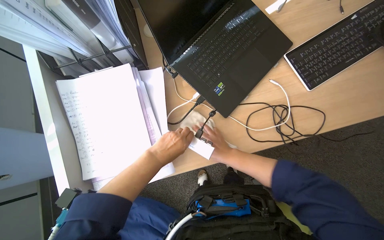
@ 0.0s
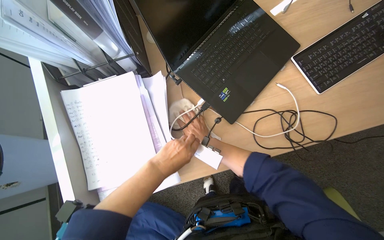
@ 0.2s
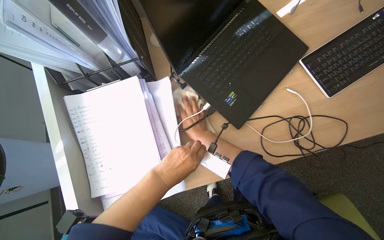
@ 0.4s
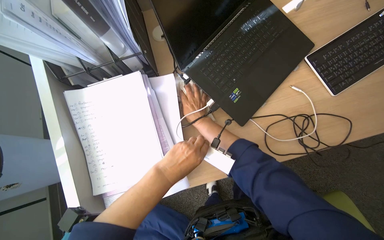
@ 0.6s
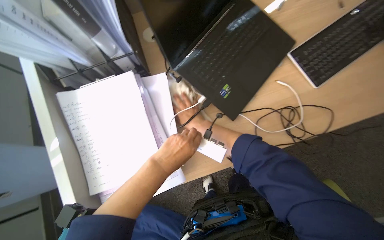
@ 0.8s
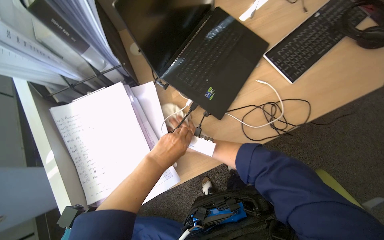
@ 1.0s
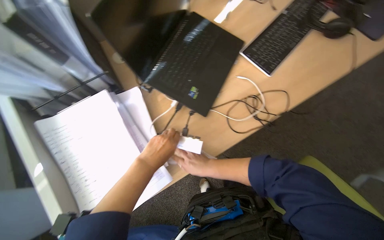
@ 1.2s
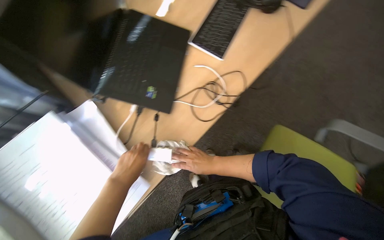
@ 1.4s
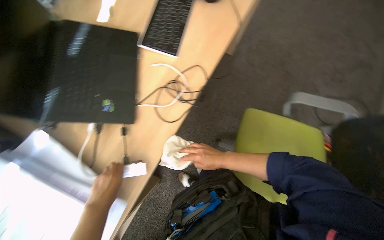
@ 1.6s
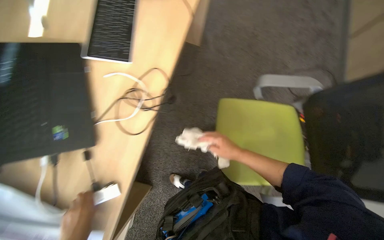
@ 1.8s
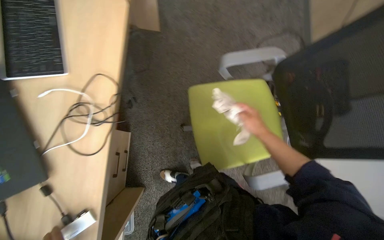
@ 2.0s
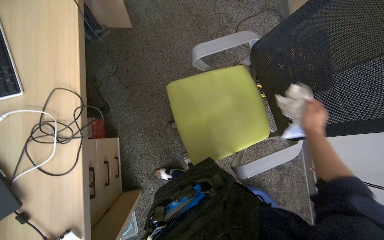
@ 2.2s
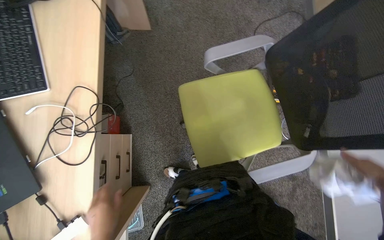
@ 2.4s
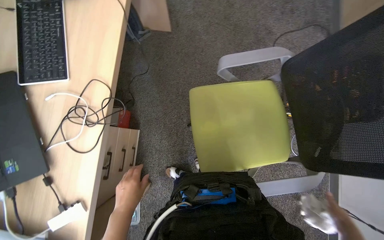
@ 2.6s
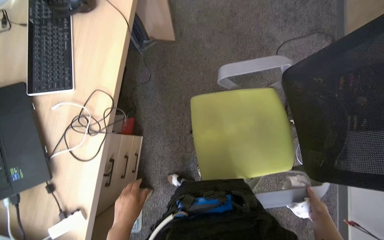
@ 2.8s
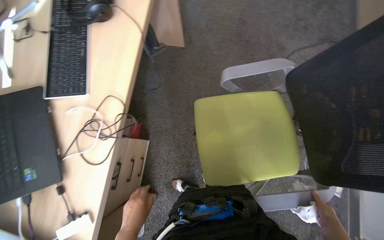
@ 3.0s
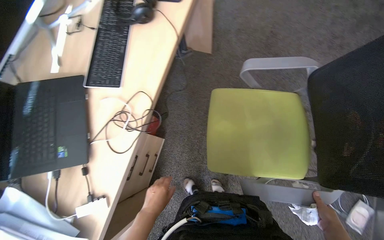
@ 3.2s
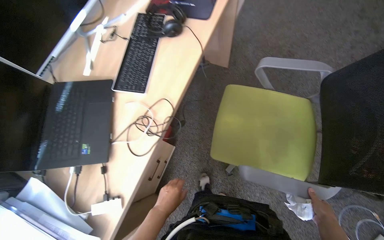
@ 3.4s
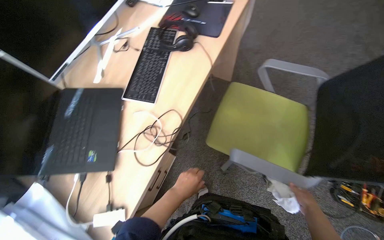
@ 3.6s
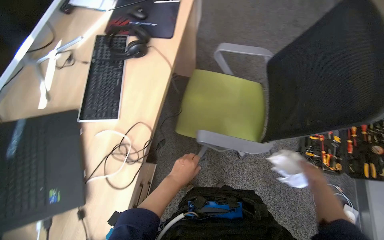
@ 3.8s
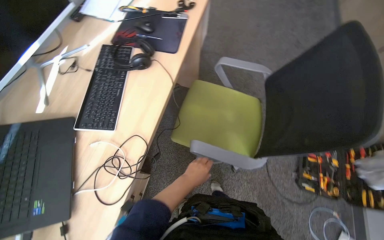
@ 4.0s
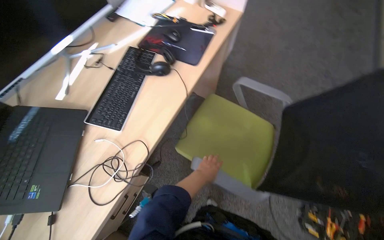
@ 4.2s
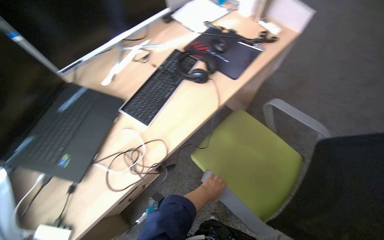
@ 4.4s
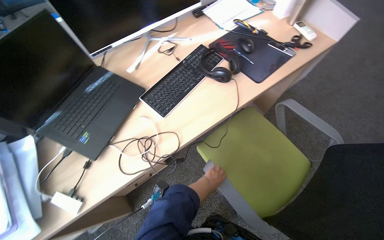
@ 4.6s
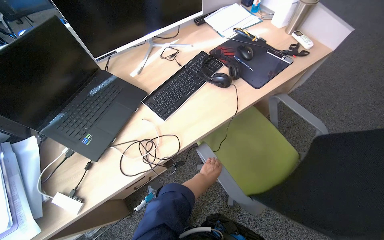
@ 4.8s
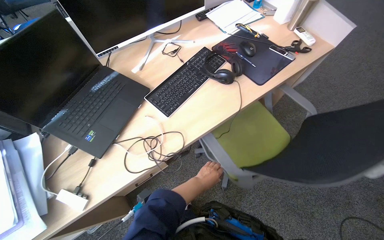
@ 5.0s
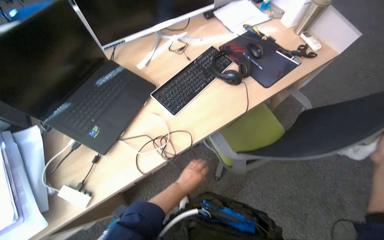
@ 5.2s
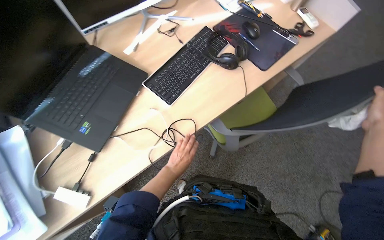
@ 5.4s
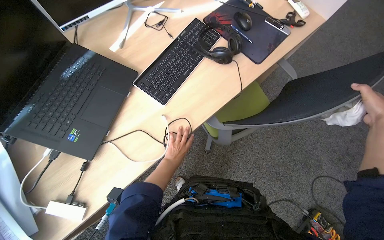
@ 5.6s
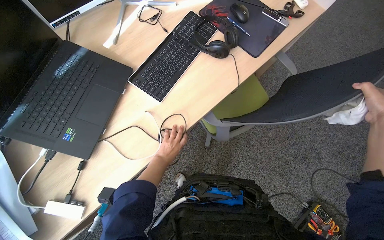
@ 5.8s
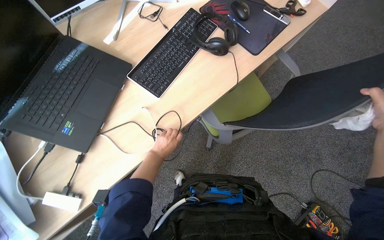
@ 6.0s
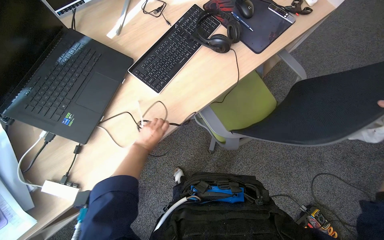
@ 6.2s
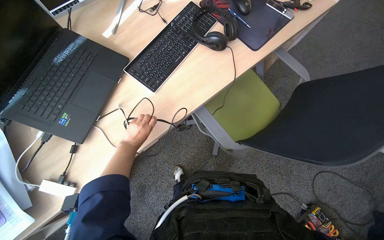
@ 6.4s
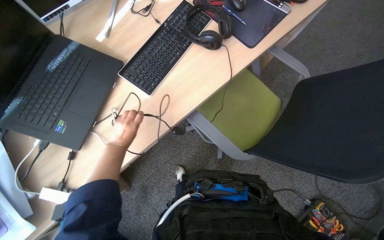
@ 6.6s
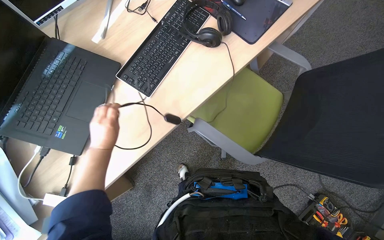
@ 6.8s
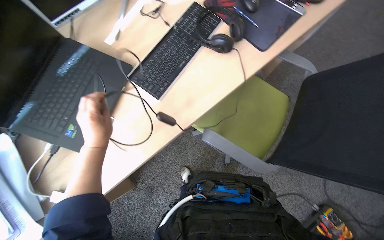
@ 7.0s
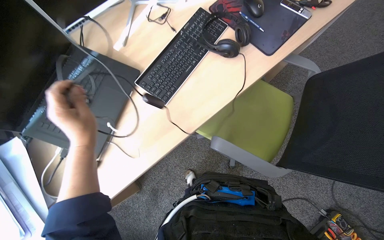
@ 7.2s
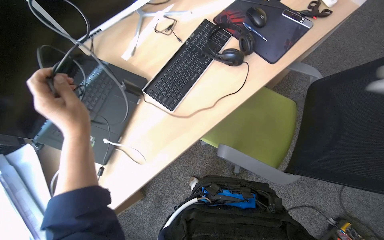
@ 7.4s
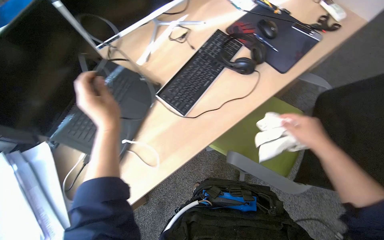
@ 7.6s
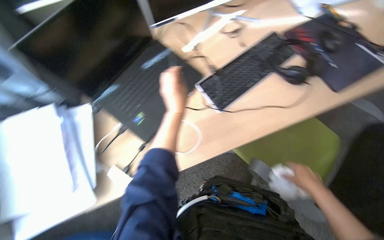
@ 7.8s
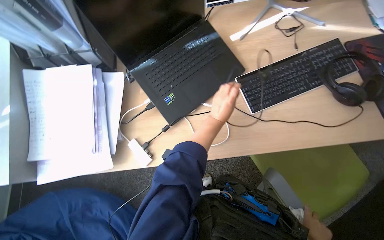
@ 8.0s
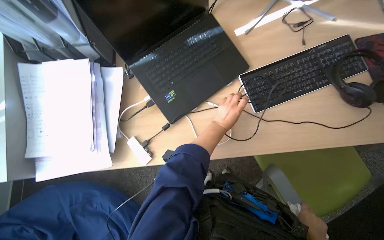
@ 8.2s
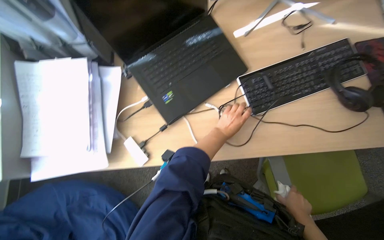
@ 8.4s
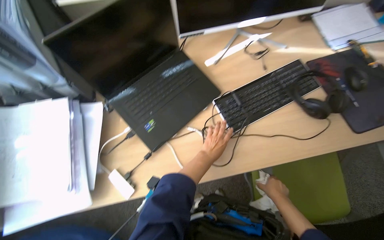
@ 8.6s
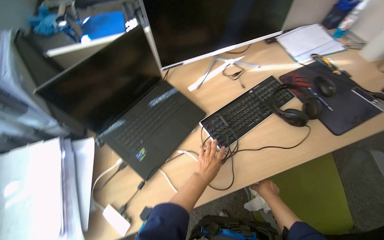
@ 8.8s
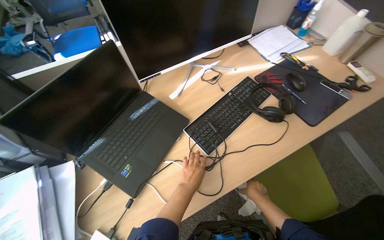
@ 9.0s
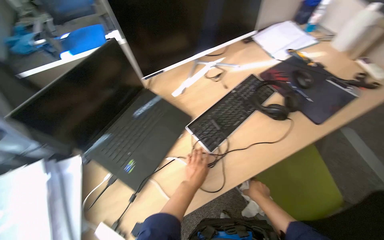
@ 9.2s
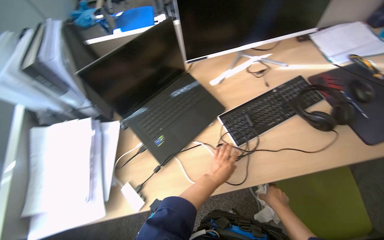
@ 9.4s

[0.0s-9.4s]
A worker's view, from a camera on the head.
Job: wiping surfaces.
The whole recording: Wiping office desk and peripherals. The worker wipes various items on the desk, including the remote, scissors, cup, phone, desk surface, keyboard, mouse, and monitor stand.
0.0s to 1.6s: The wearer's head swings some 45 degrees to the right.
3.2s to 4.8s: The wearer's head swings approximately 35 degrees to the left. The view tilts about 15 degrees upward.
4.8s to 6.2s: The camera pitches downward, by roughly 15 degrees. The left hand is displaced to the left by approximately 25 cm.
6.2s to 7.8s: The wearer's head swings some 20 degrees to the left. The left hand goes roughly 20 cm up the picture and nearer to the camera.
7.8s to 9.4s: The left hand goes about 15 cm down the picture.

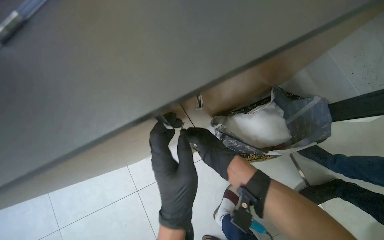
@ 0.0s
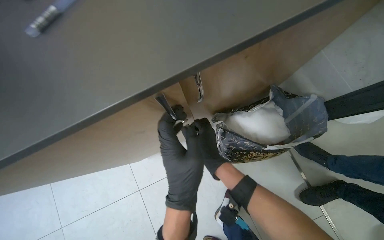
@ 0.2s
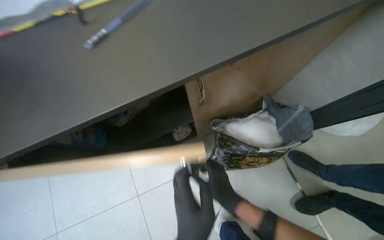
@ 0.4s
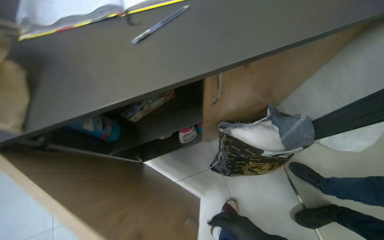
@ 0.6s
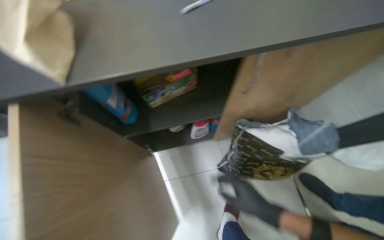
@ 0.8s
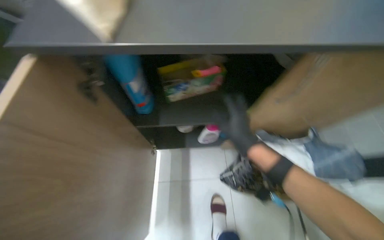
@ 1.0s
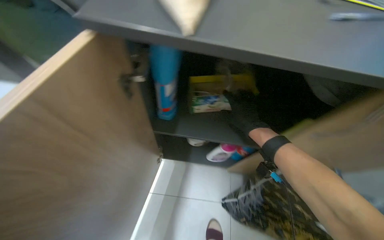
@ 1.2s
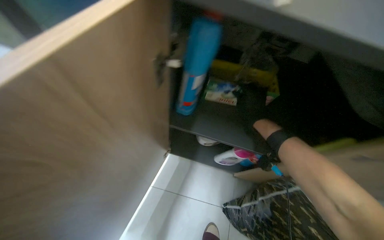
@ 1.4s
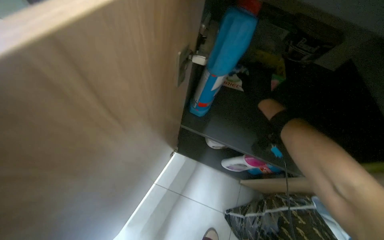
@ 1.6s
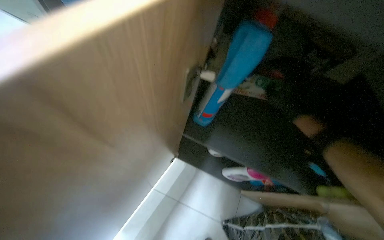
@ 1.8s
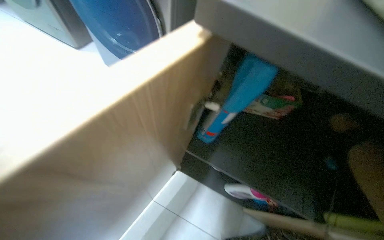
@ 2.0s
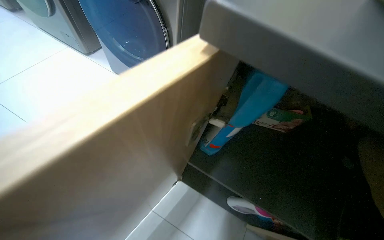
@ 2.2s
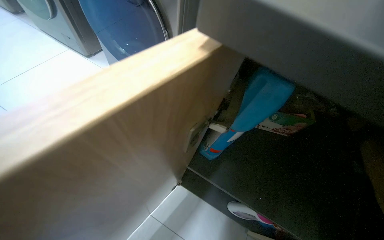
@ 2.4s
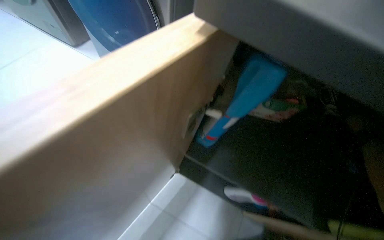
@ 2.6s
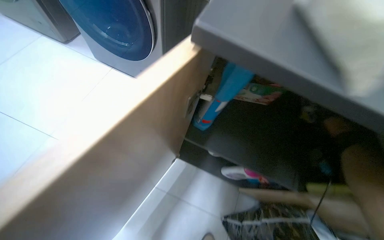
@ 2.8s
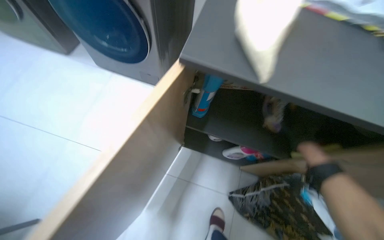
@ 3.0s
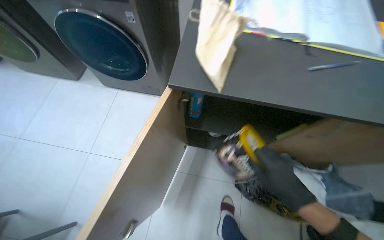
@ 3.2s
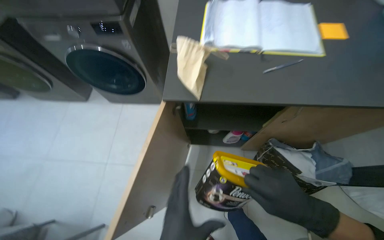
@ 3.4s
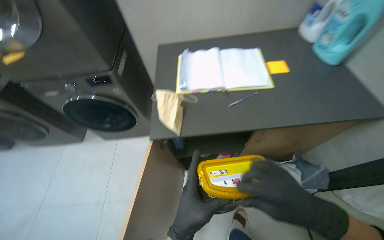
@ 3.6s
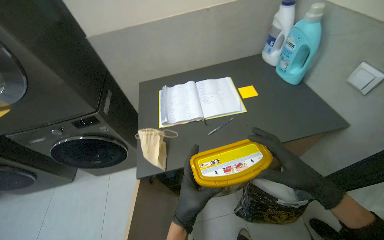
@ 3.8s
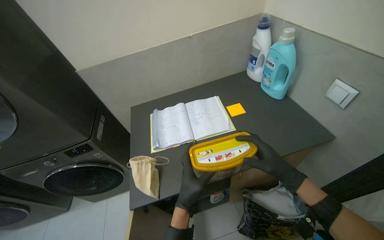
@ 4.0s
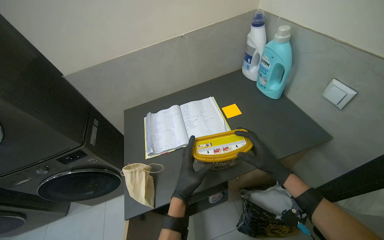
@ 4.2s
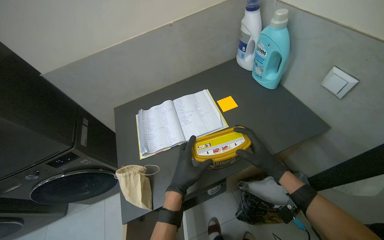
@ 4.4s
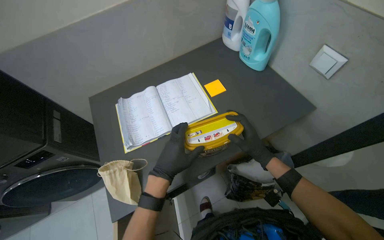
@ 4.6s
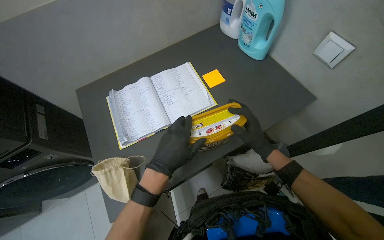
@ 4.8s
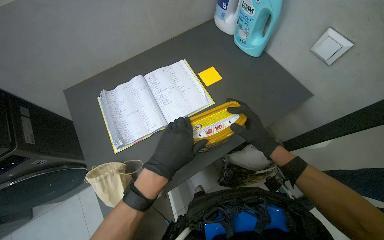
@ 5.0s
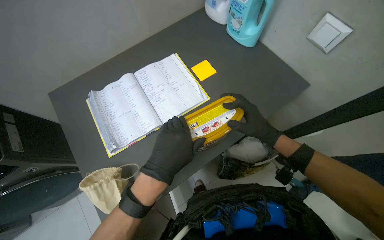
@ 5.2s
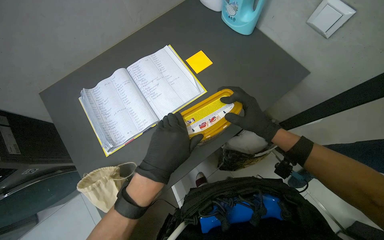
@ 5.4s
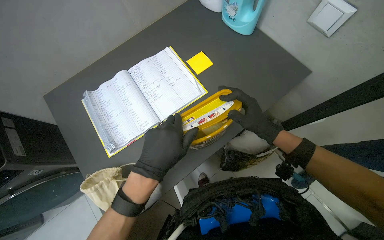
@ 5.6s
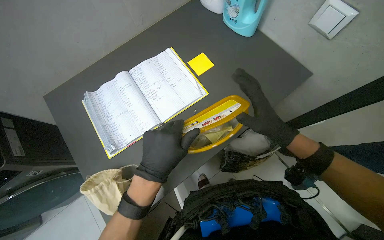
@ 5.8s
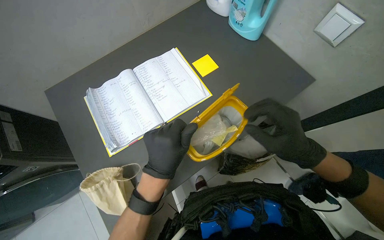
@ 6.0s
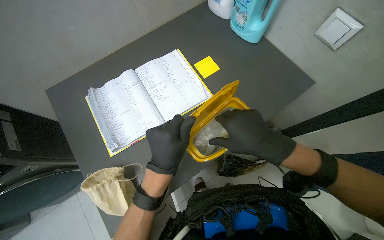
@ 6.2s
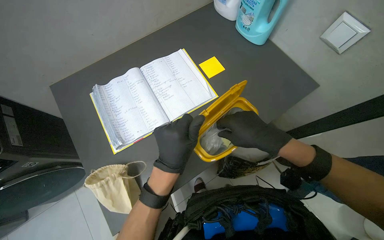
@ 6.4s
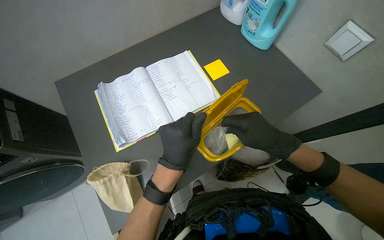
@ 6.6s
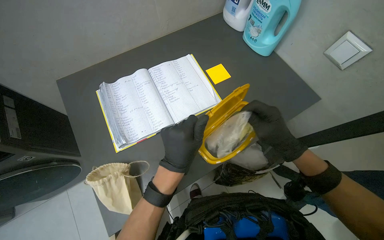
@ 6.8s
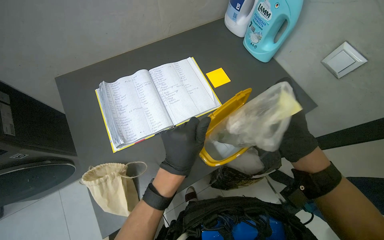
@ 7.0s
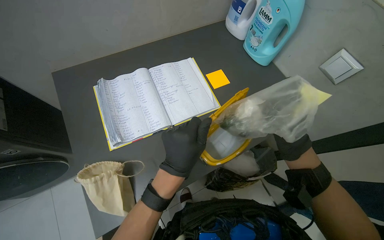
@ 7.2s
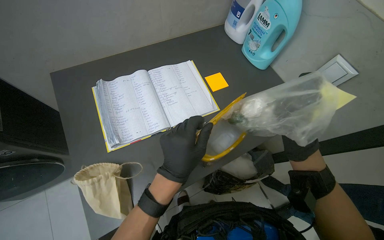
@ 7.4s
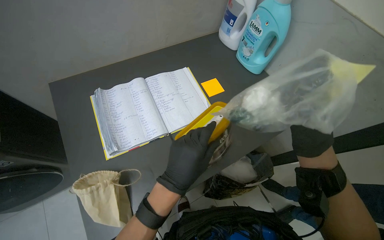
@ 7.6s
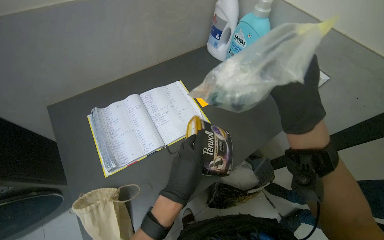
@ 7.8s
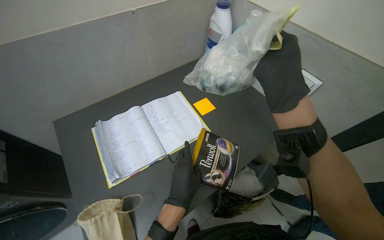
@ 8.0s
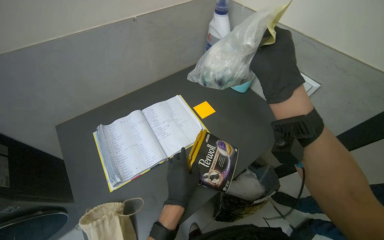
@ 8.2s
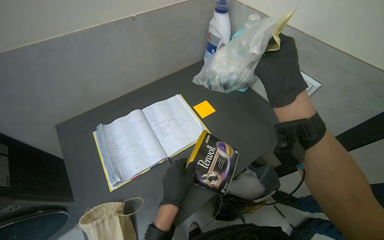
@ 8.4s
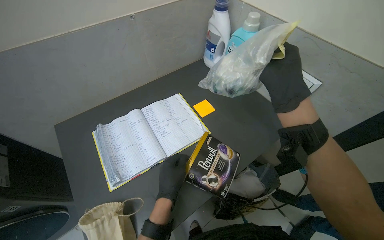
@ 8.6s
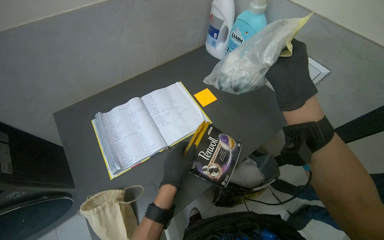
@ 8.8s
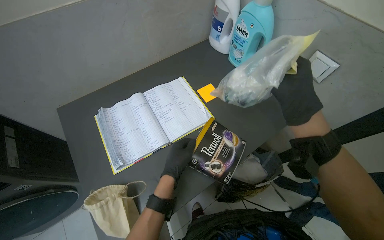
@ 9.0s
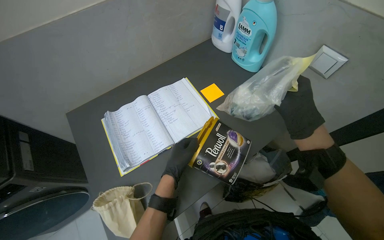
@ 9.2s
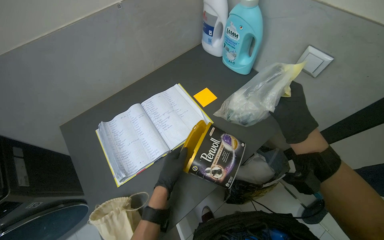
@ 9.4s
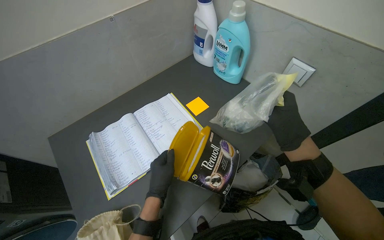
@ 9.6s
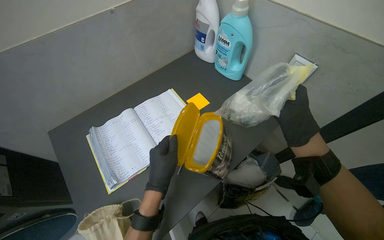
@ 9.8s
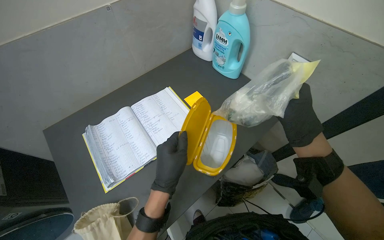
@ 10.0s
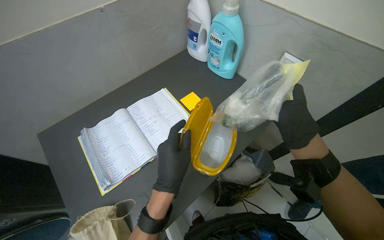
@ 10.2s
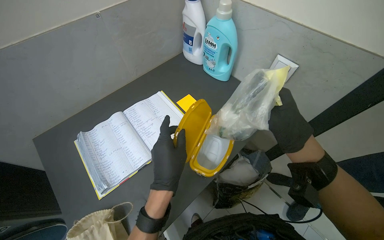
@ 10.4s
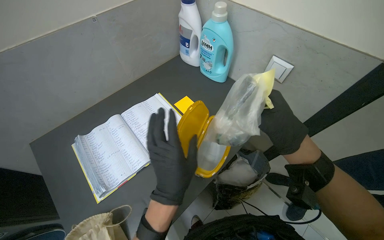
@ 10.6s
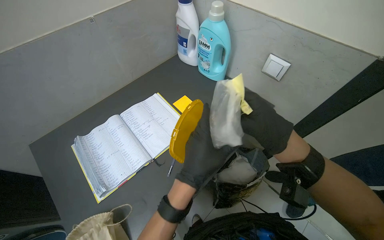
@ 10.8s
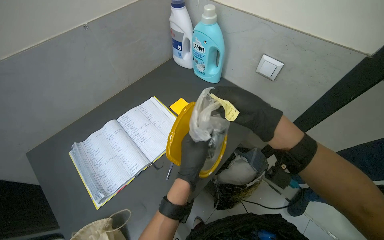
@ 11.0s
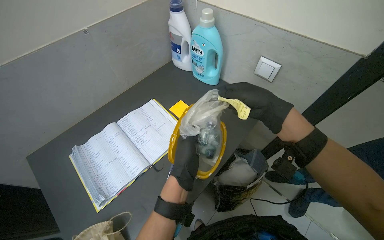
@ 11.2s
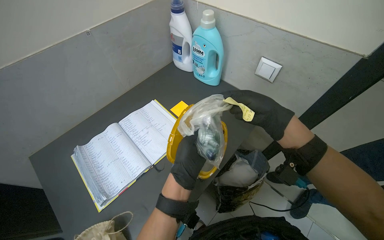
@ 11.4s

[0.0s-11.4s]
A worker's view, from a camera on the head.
Job: organizing items.
The whole recording: Organizing items into bags and cabinets. The worker organizes various items from a container, placing them into bags and storing them in a cabinet.
0.0s to 1.4s: The view tips upward by about 20 degrees. Everything in view rotates roughly 45 degrees clockwise.
2.8s to 4.2s: The camera travels roughly 60 cm. The view tips upward by approximately 15 degrees. Everything in view rotates some 45 degrees counterclockwise.
4.2s to 5.6s: The head turns to the right by approximately 20 degrees. The view tips downward by about 20 degrees. The left hand heads up the picture, covering approximately 10 cm.
5.6s to 7.2s: The right hand reaches about 15 cm nearer to the camera, then returns.
7.2s to 8.6s: The right hand goes some 30 cm up the picture and nearer to the camera.
8.6s to 10.0s: The right hand travels down the picture and to the right by roughly 15 cm.
